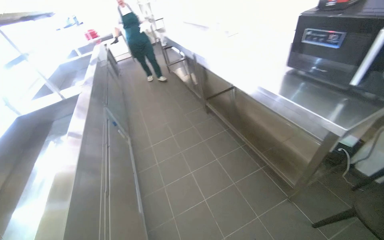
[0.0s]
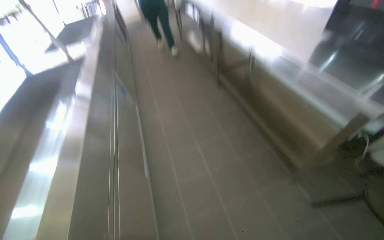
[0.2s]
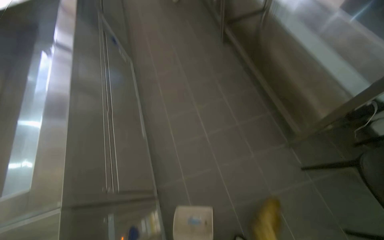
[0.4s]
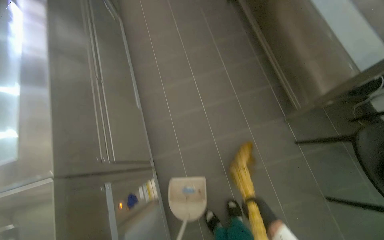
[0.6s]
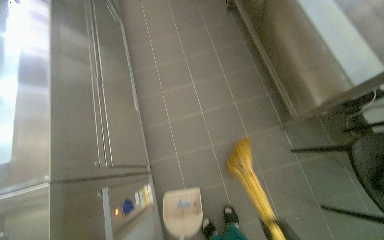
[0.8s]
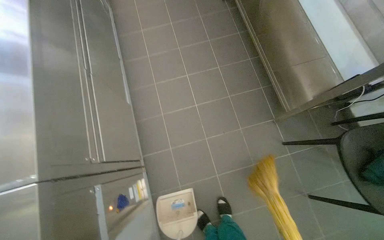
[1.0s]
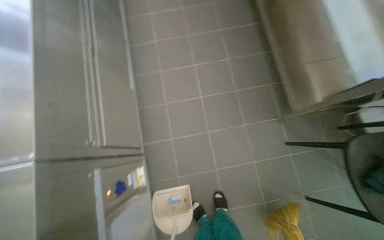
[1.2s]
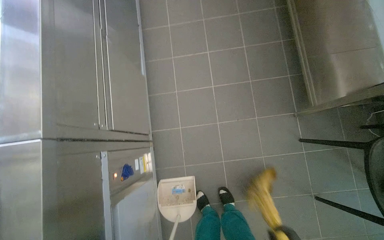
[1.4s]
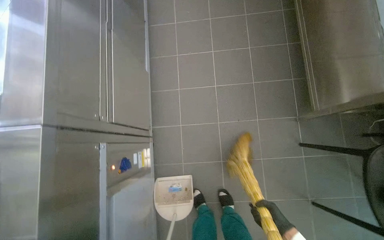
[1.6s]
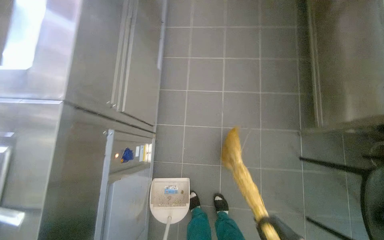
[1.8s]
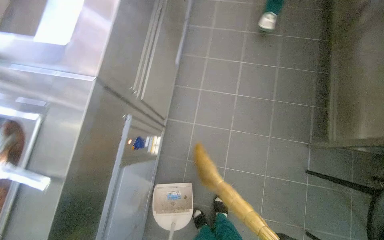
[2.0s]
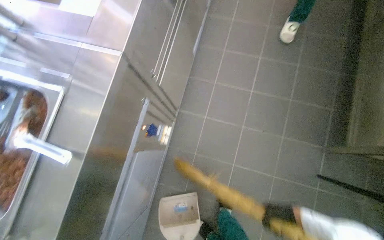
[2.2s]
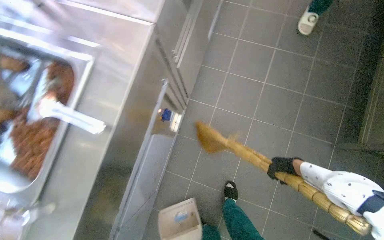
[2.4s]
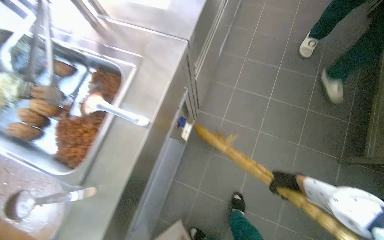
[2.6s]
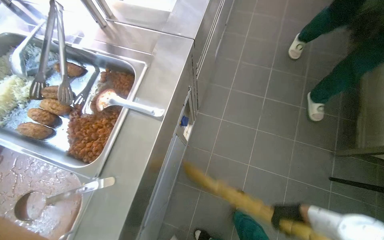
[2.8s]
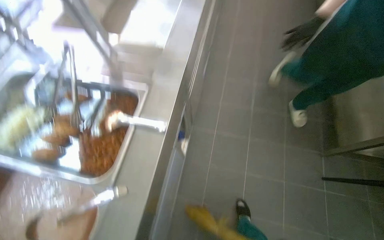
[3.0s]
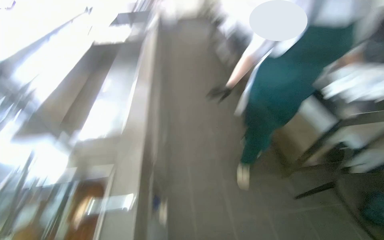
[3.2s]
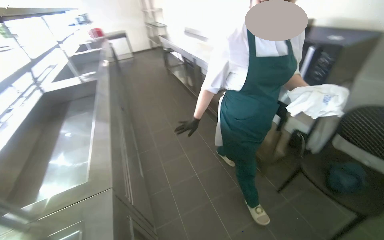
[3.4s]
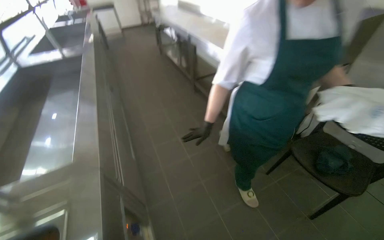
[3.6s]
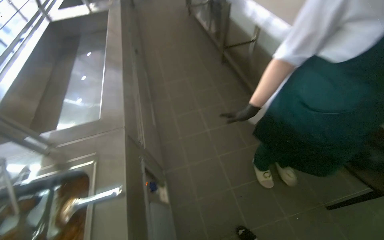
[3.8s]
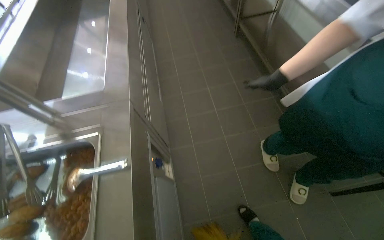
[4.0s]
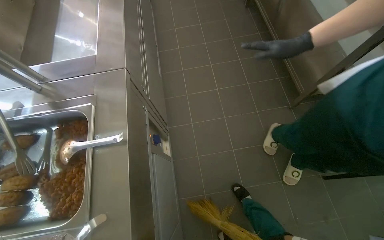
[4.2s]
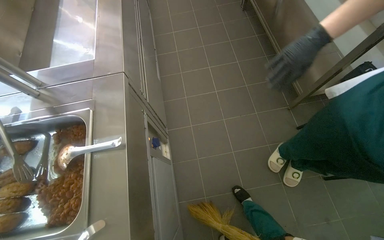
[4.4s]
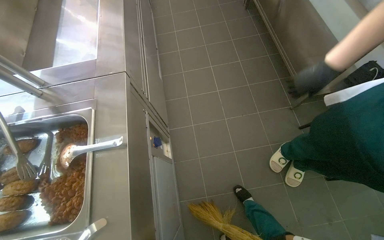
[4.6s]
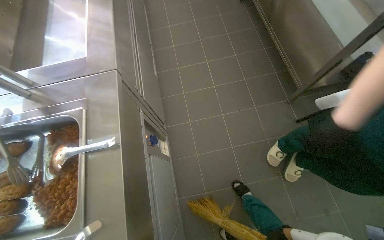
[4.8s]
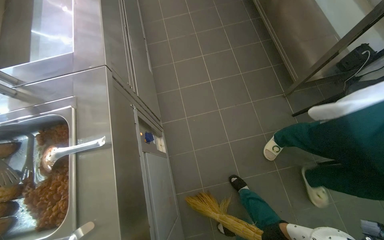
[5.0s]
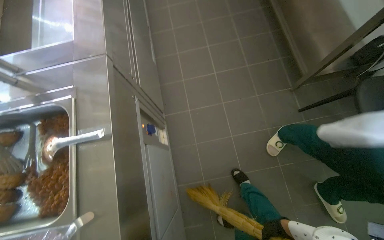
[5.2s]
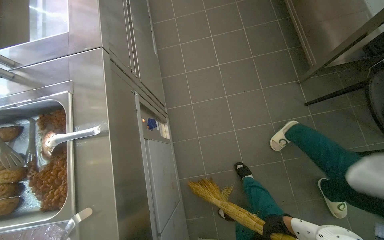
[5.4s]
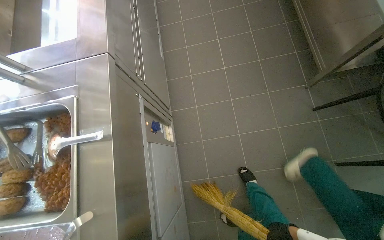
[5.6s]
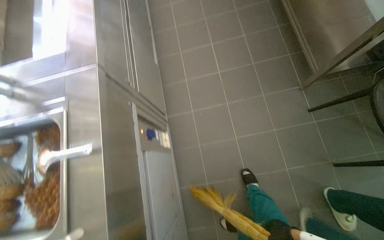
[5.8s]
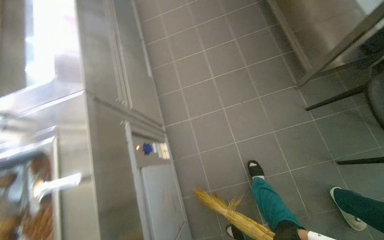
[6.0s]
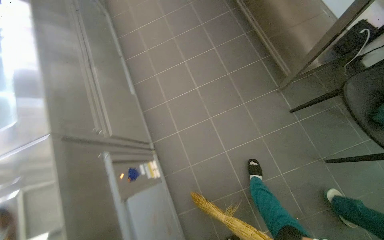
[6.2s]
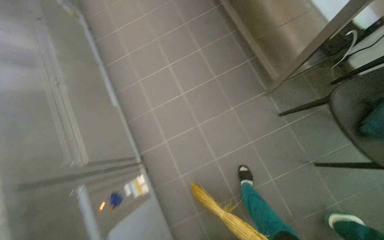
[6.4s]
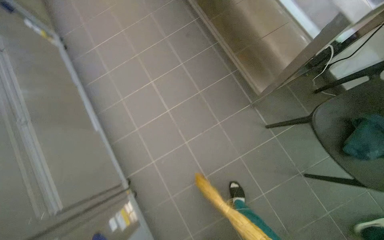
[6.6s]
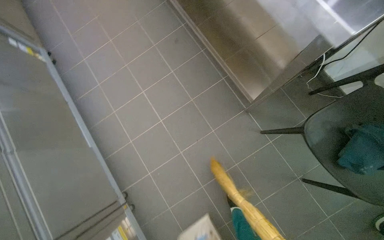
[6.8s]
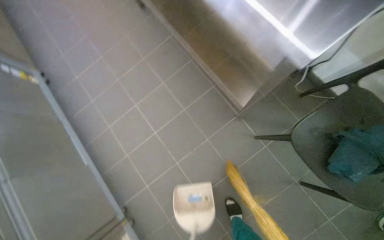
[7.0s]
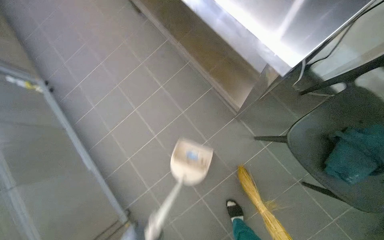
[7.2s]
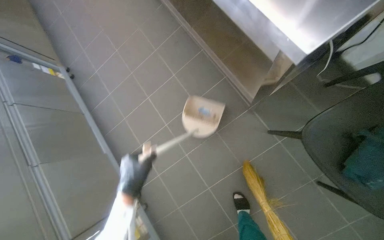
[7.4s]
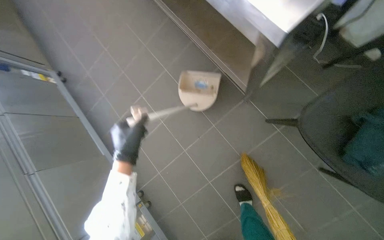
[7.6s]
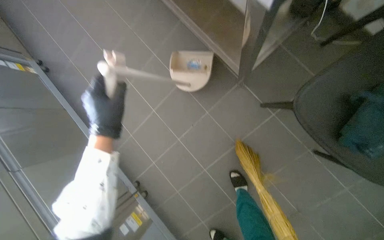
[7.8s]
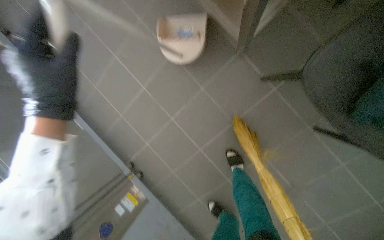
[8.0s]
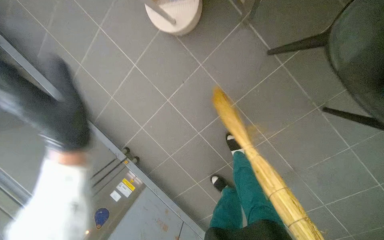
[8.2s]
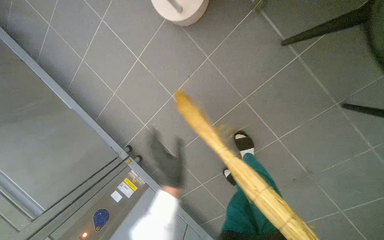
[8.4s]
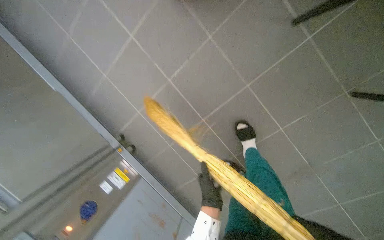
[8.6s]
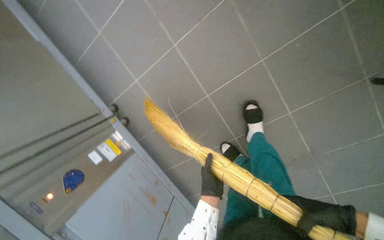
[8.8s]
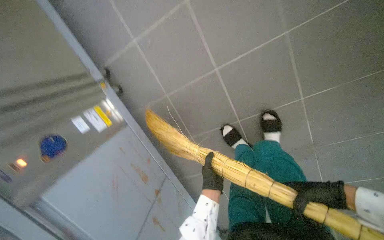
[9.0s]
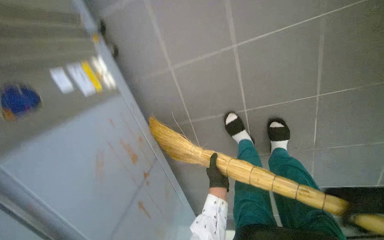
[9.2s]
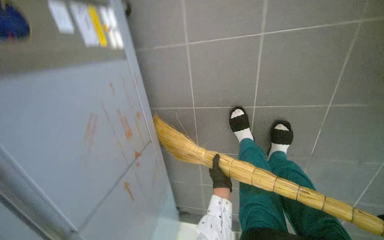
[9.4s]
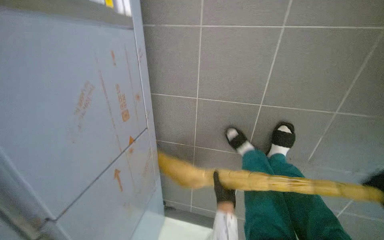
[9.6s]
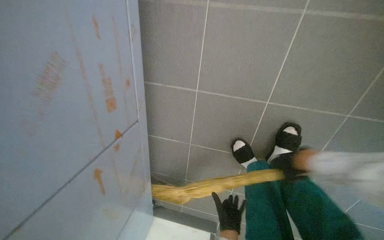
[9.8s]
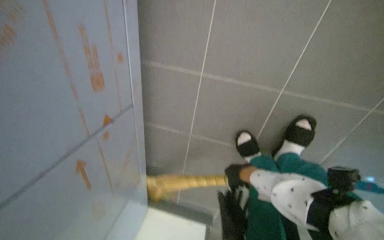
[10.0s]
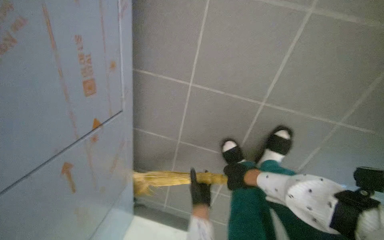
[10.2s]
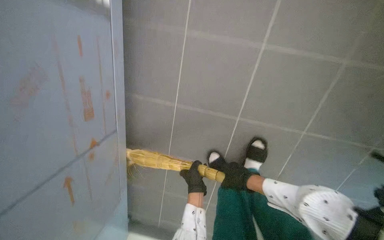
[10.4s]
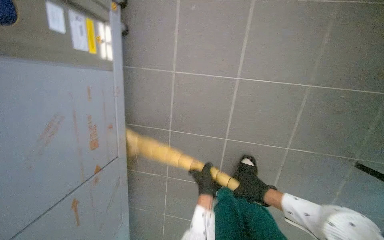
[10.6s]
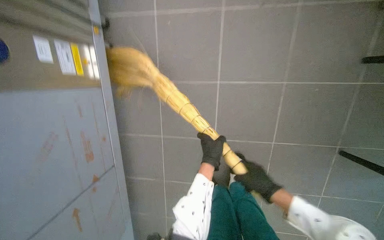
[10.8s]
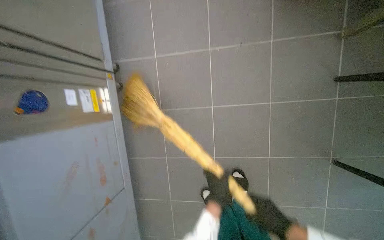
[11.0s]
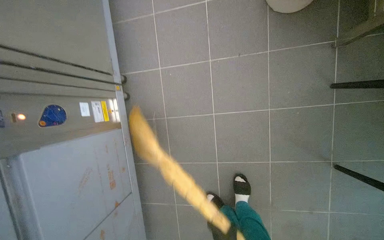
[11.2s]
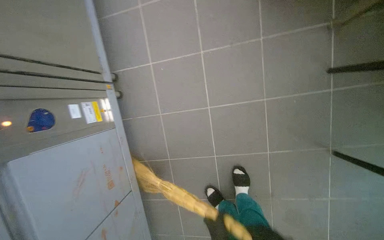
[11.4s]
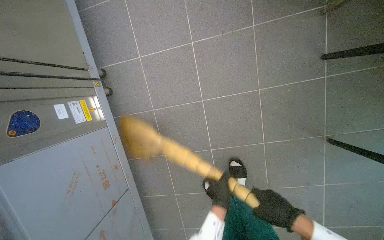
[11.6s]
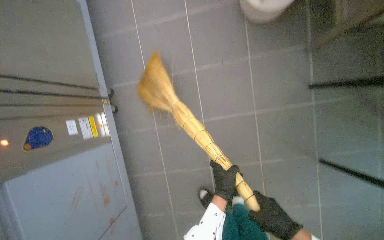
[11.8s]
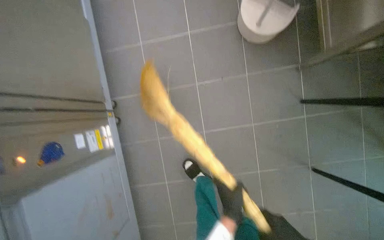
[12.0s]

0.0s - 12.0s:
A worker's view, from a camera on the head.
Job: sweeping floor.
The whole recording: Collecting debris with dustpan. The worker sweeps debris into a dustpan and collects it from the floor.
0.0s - 1.6s: The wearer looks about 40 degrees further downward.
1.6s - 3.0s: The camera pitches upward, by approximately 10 degrees.
3.0s - 4.4s: The head turns to the right by about 25 degrees.
6.0s - 7.6s: The wearer moves some 70 cm. Everything in view rotates some 25 degrees counterclockwise.
7.6s - 9.0s: The head travels roughly 50 cm. The view tilts roughly 35 degrees downward.
9.0s - 10.4s: The view pans to the right by roughly 25 degrees. The scene rotates clockwise by roughly 30 degrees.
10.4s - 12.0s: The view tips upward by some 20 degrees. The left hand swings up and down the picture, roughly 20 cm each way, with 2 reversals.

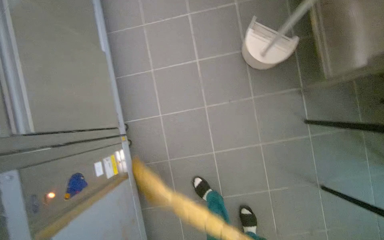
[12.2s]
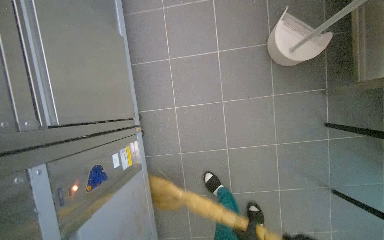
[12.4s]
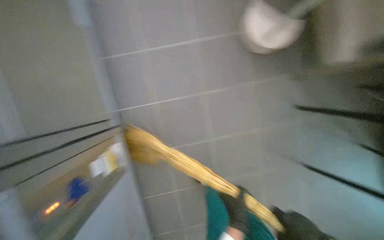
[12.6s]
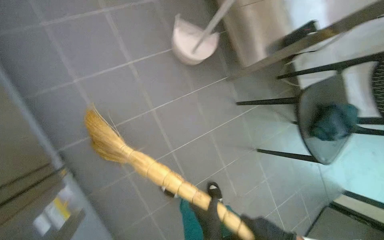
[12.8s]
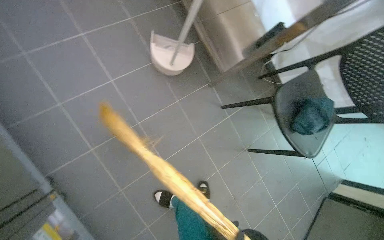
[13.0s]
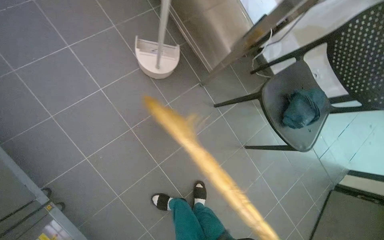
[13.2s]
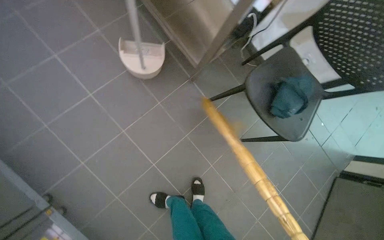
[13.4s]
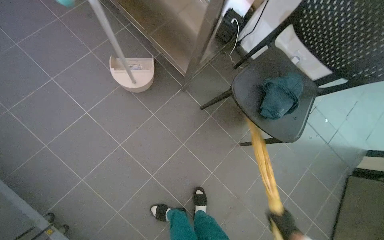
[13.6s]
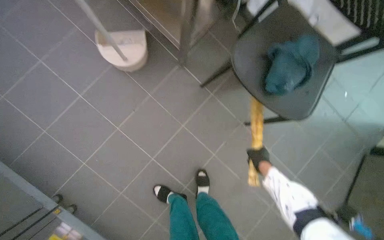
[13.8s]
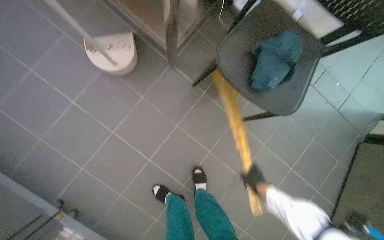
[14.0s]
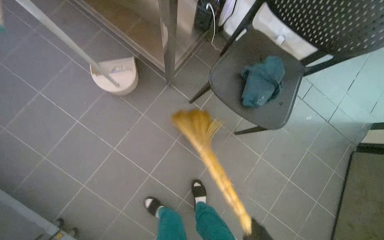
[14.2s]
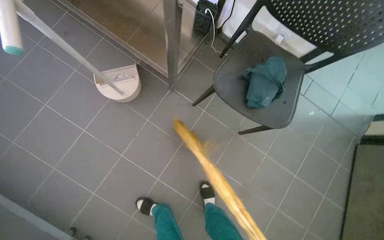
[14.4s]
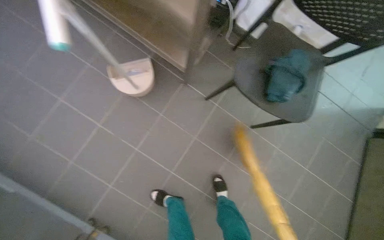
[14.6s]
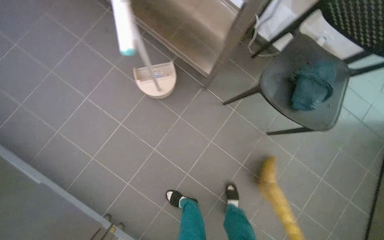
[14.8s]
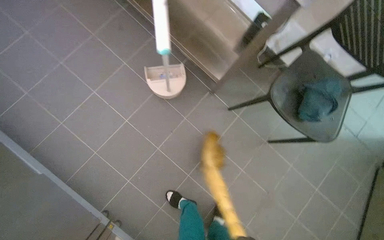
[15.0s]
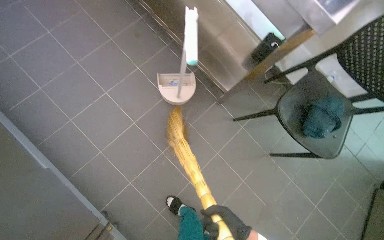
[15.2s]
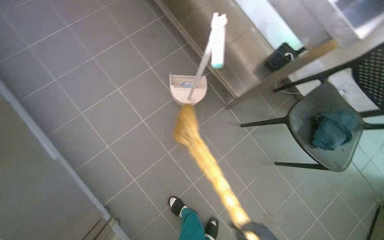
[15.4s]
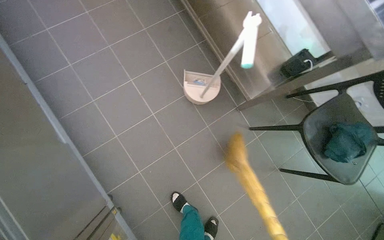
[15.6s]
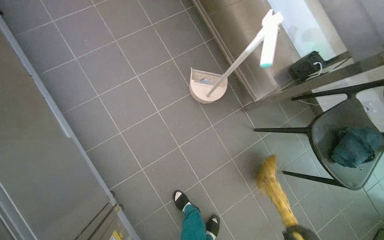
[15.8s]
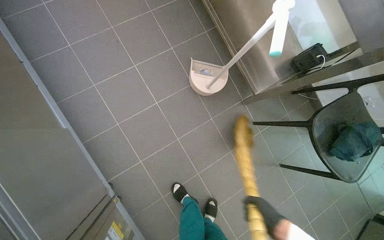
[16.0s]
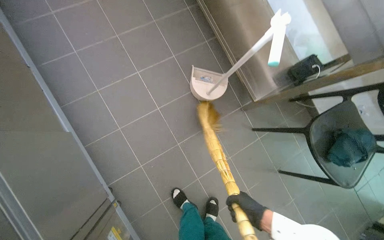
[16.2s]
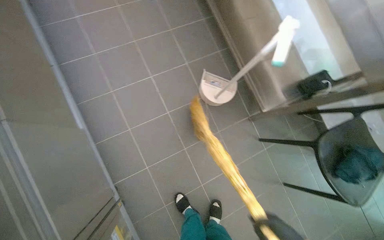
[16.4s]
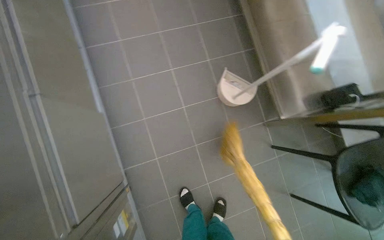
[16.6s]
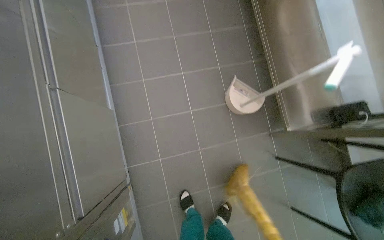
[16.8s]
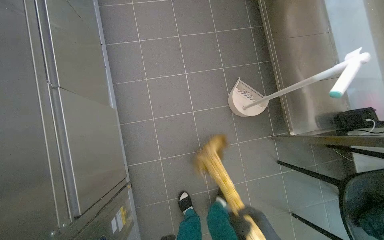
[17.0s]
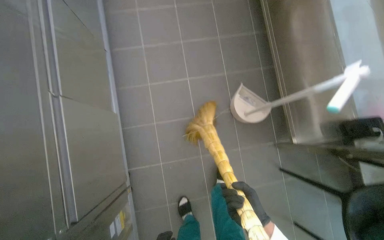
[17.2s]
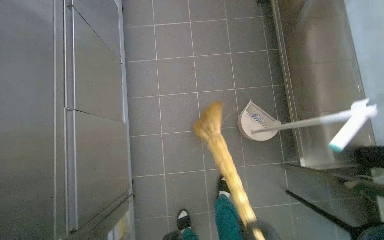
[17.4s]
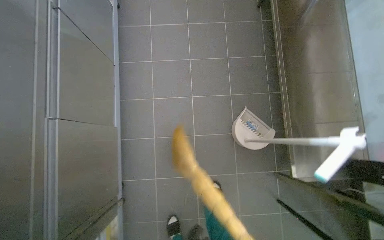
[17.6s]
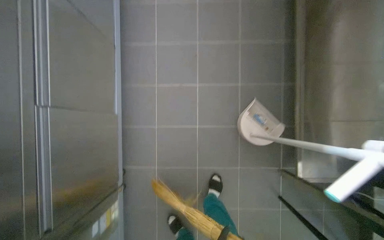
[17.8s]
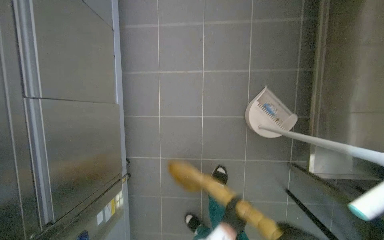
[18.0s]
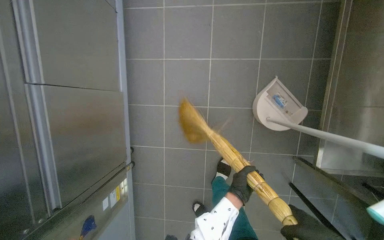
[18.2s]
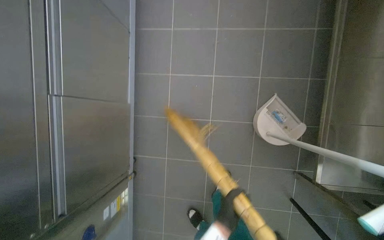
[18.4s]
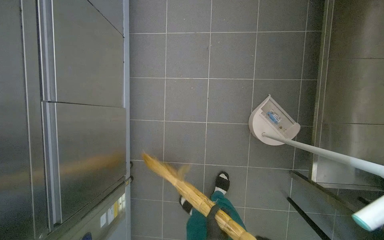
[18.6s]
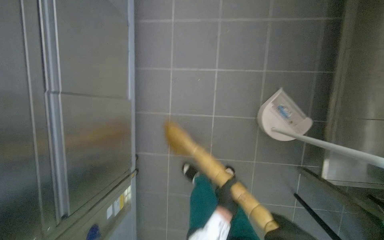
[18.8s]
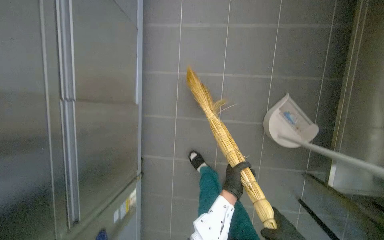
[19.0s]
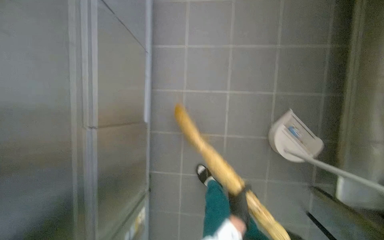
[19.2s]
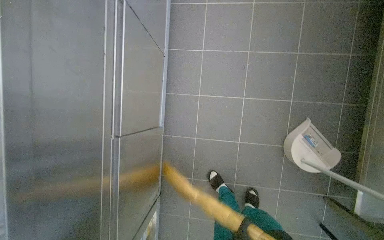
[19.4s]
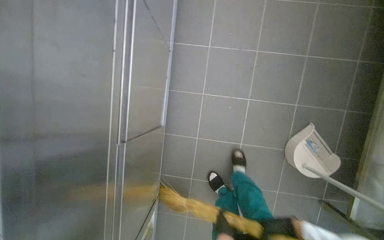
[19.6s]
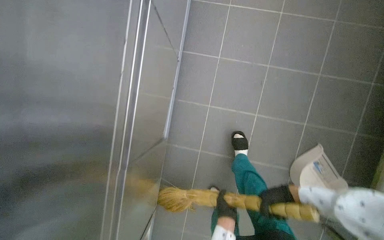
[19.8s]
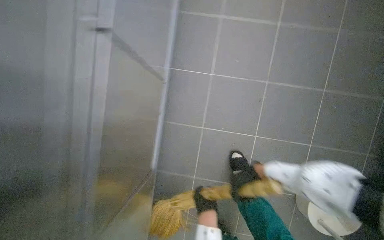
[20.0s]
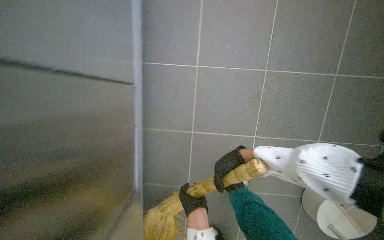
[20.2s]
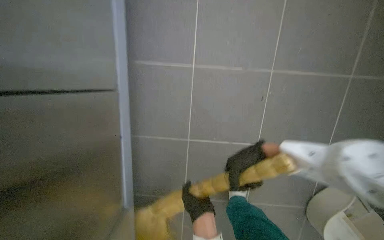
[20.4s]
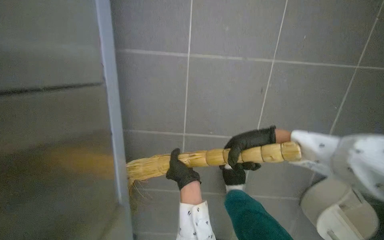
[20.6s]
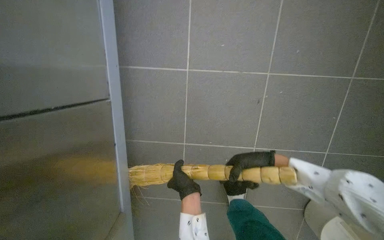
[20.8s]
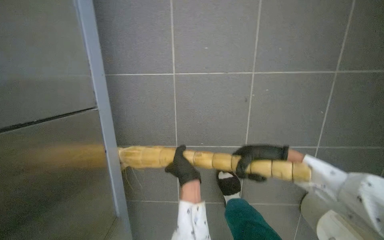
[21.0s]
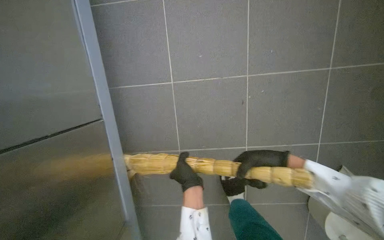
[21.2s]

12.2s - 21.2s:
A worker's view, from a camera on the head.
Job: sweeping floor.
The whole recording: Collecting debris with dustpan. The worker sweeps debris into a dustpan and collects it from the floor.
12.2s - 13.8s: The scene turns some 40 degrees counterclockwise in the picture.
15.2s - 16.6s: The scene turns about 25 degrees clockwise in the picture.
16.6s - 18.2s: The head turns to the left by roughly 25 degrees. The view tips downward by approximately 10 degrees.
